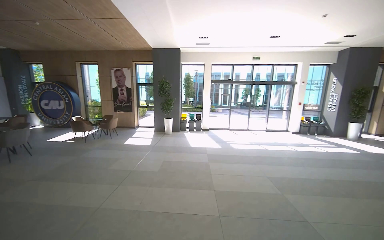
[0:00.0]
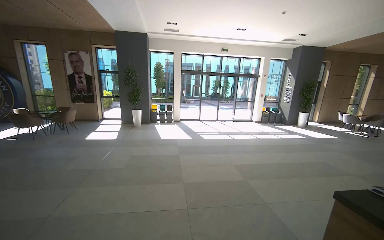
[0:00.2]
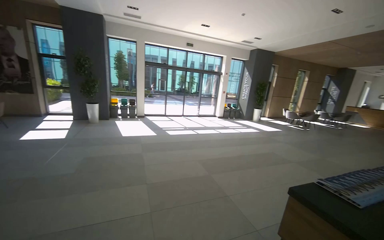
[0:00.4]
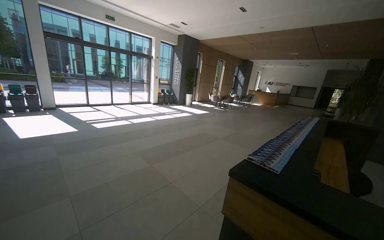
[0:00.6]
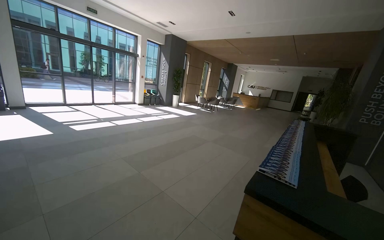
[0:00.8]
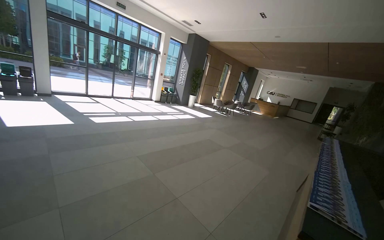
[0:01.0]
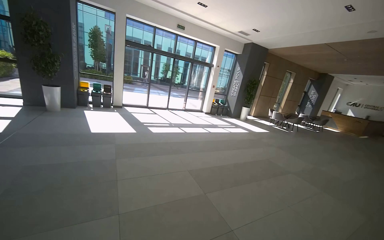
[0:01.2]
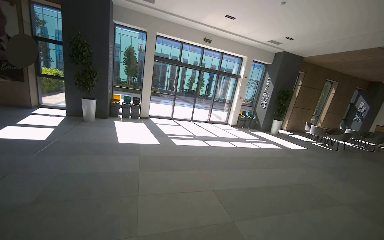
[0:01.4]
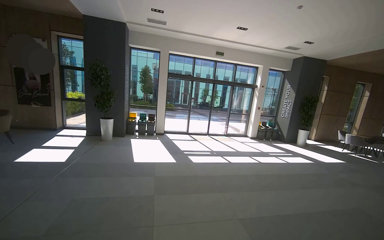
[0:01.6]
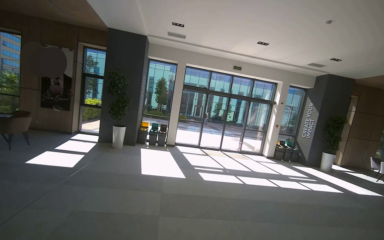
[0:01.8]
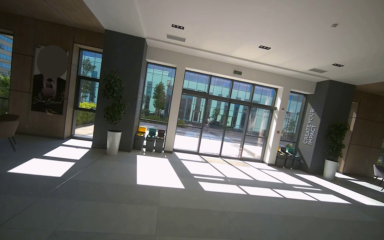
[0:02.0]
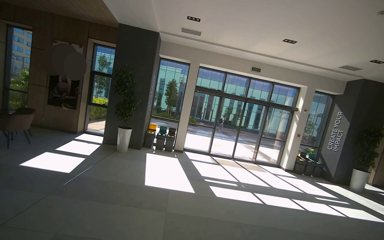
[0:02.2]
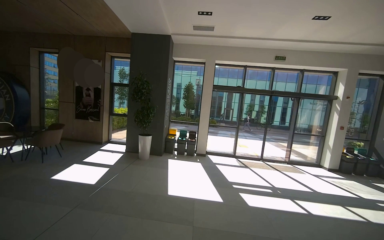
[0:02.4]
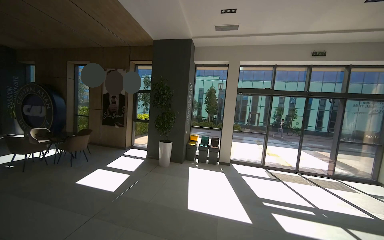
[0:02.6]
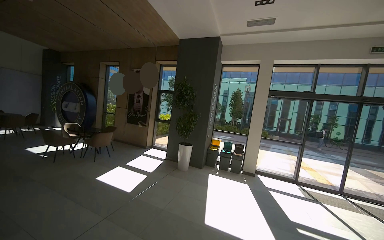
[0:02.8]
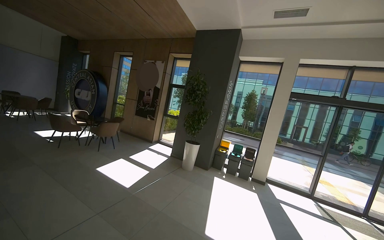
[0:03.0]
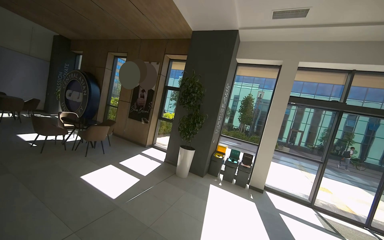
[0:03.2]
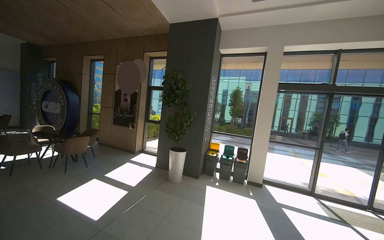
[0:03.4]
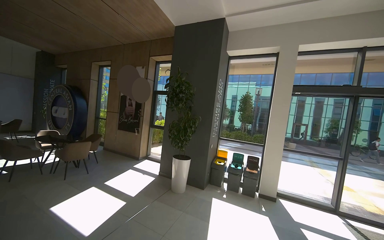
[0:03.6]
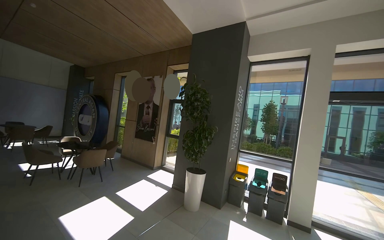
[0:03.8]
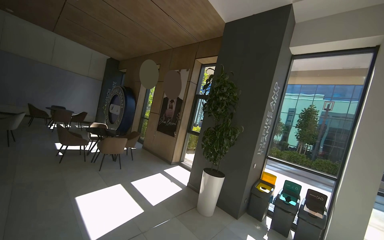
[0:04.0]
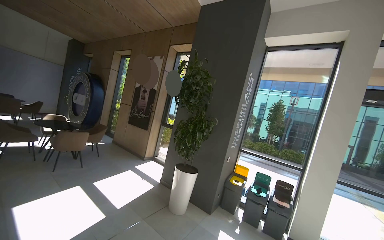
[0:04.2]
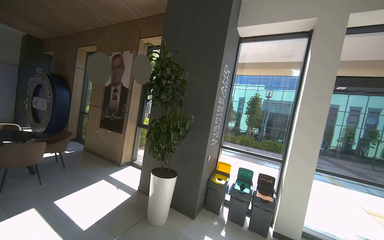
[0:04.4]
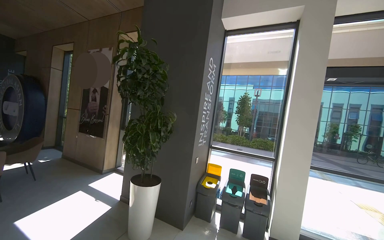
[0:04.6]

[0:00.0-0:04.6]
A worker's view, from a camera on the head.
Job: wiping surfaces.
The whole recording: Wiping auditorium walls and doors. The worker wipes the wooden wall panels and doors in the auditorium with a cloth.
0:01.6 to 0:03.0: The wearer moves approximately 1.5 m. The head rotates some 40 degrees to the left.

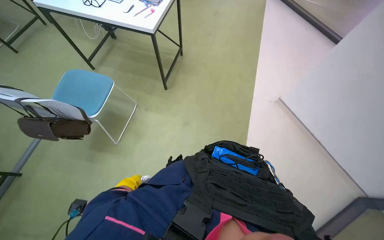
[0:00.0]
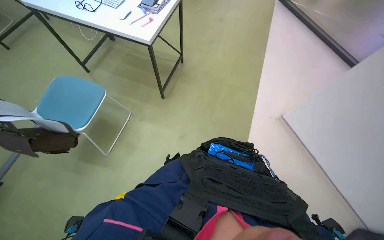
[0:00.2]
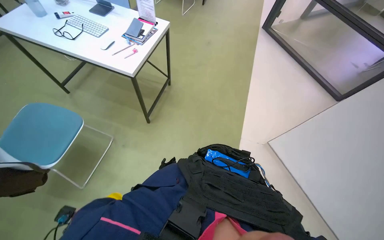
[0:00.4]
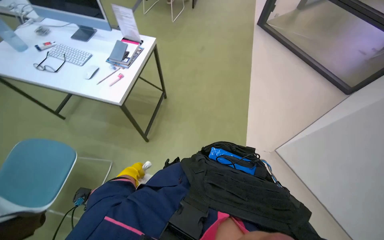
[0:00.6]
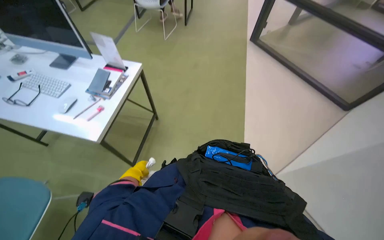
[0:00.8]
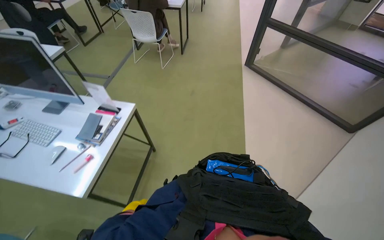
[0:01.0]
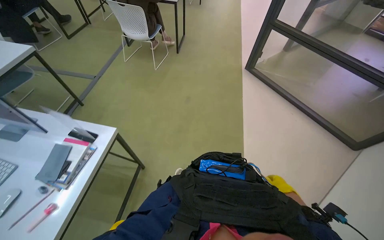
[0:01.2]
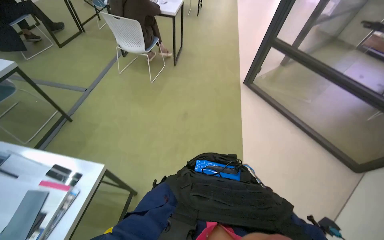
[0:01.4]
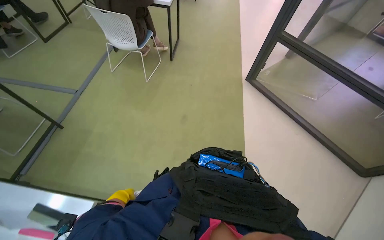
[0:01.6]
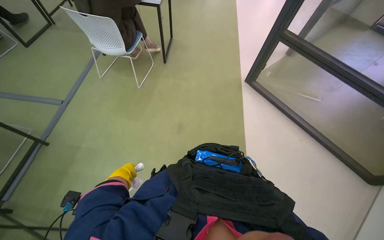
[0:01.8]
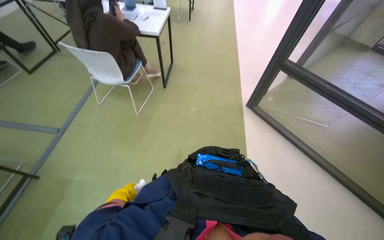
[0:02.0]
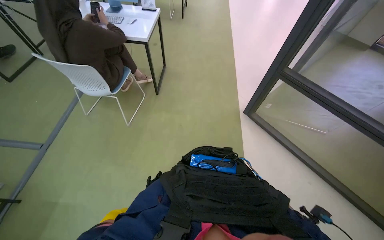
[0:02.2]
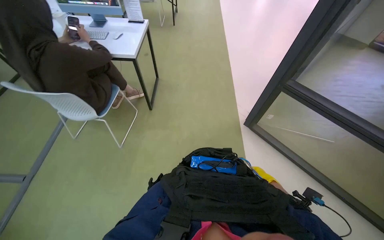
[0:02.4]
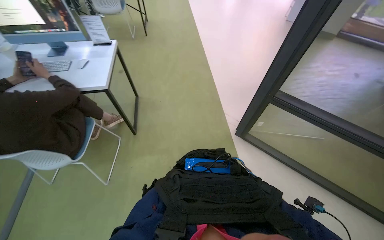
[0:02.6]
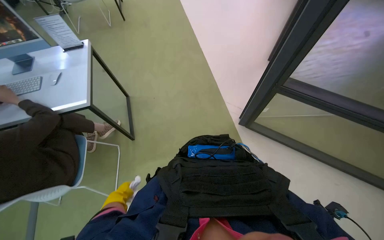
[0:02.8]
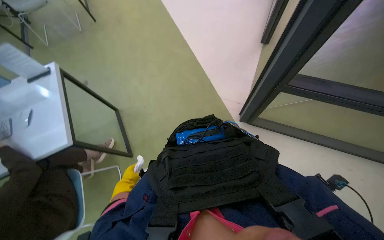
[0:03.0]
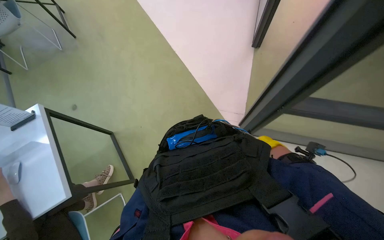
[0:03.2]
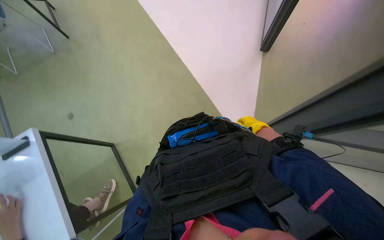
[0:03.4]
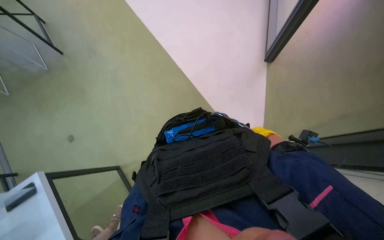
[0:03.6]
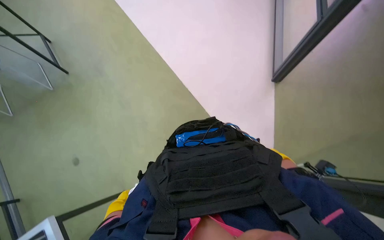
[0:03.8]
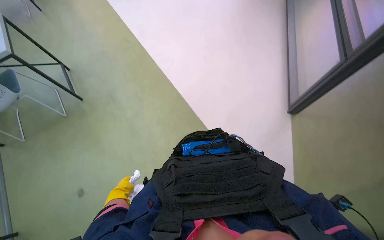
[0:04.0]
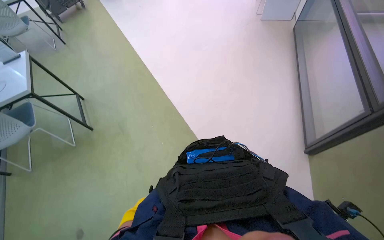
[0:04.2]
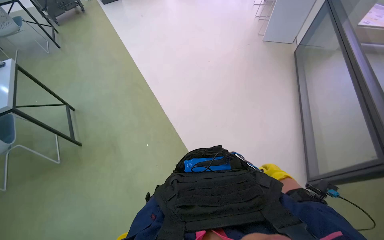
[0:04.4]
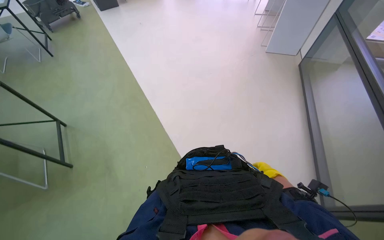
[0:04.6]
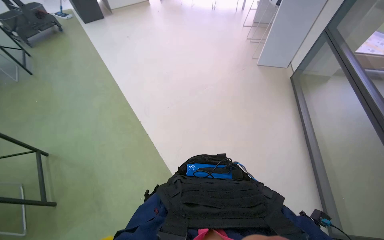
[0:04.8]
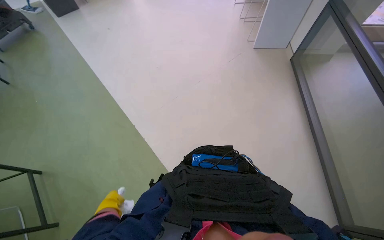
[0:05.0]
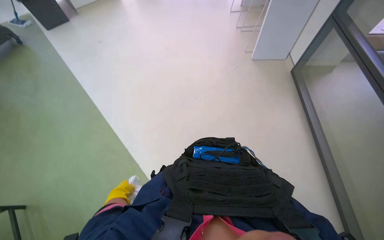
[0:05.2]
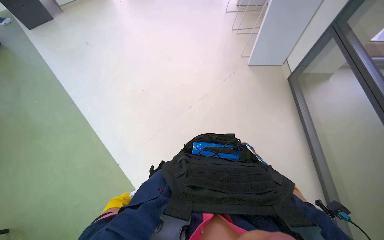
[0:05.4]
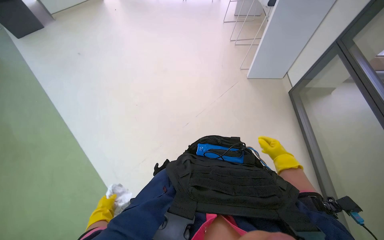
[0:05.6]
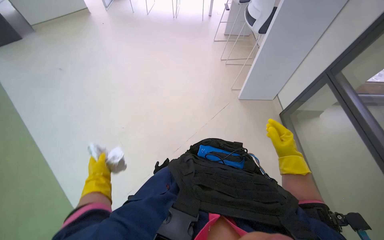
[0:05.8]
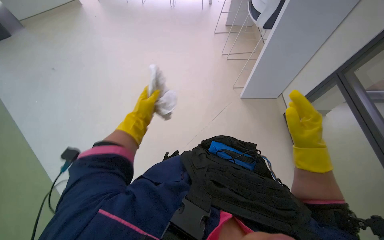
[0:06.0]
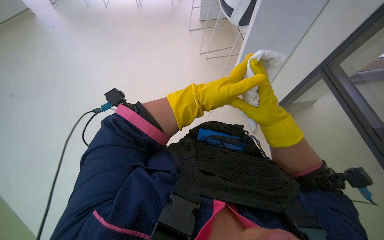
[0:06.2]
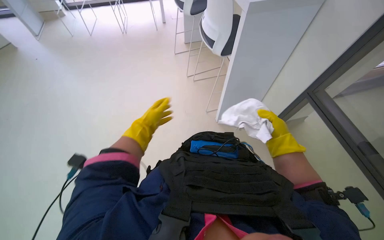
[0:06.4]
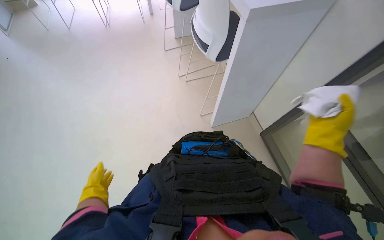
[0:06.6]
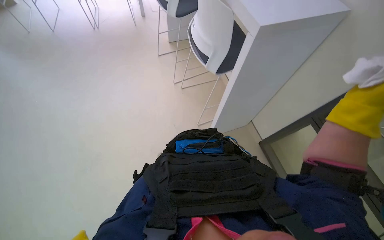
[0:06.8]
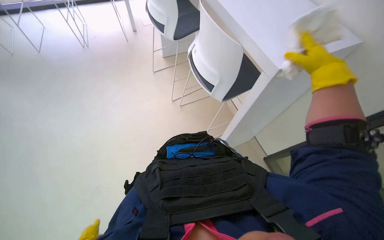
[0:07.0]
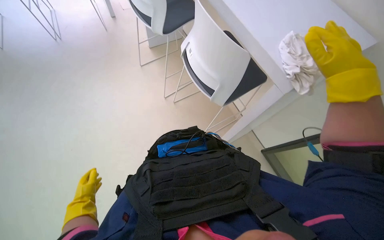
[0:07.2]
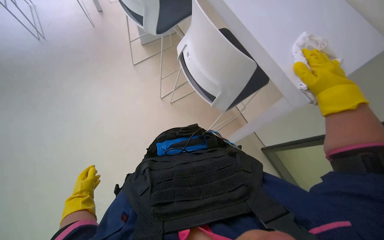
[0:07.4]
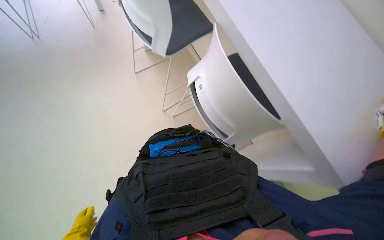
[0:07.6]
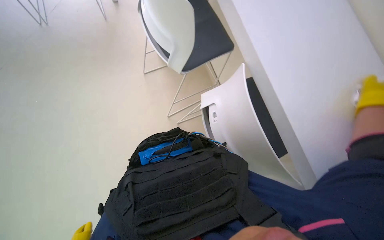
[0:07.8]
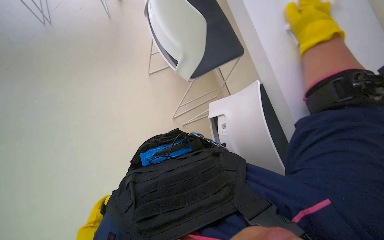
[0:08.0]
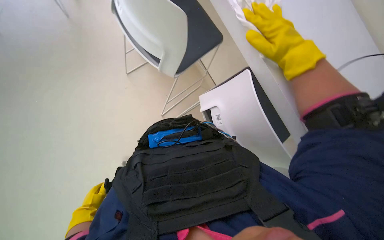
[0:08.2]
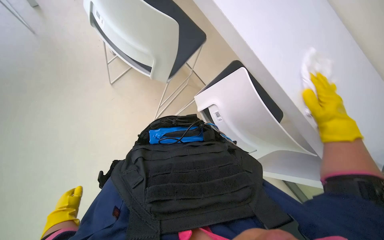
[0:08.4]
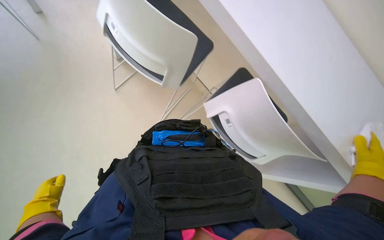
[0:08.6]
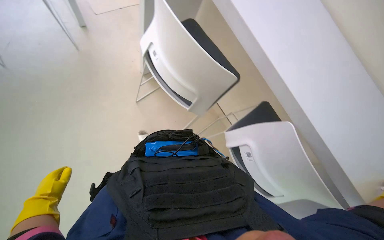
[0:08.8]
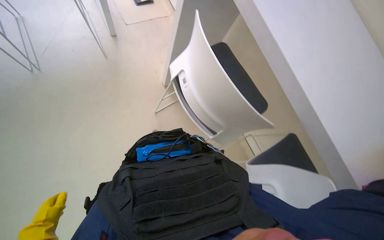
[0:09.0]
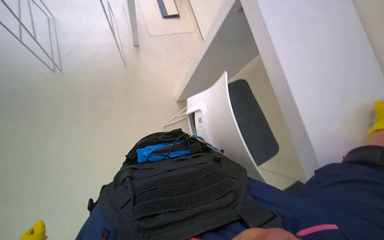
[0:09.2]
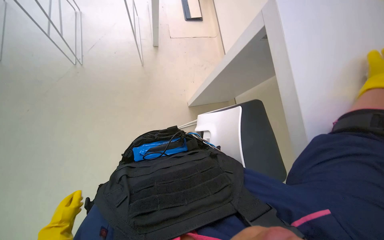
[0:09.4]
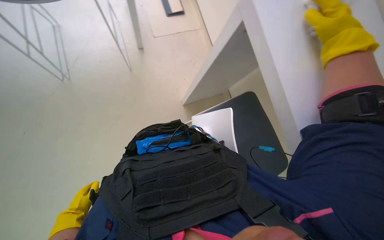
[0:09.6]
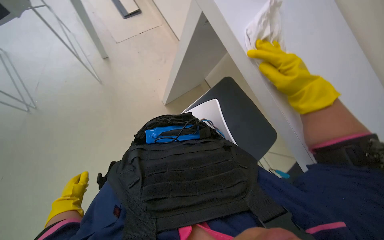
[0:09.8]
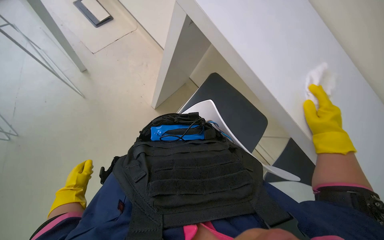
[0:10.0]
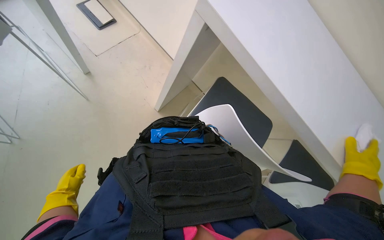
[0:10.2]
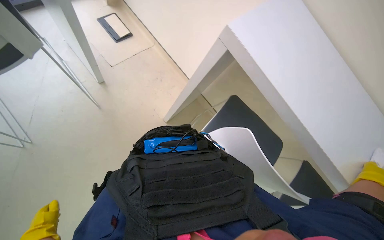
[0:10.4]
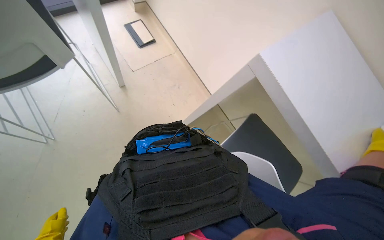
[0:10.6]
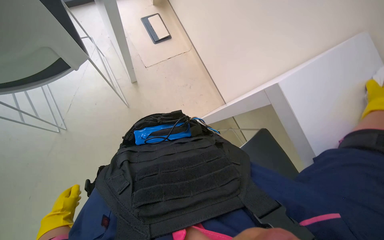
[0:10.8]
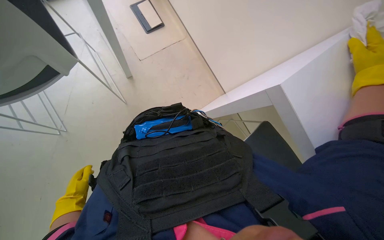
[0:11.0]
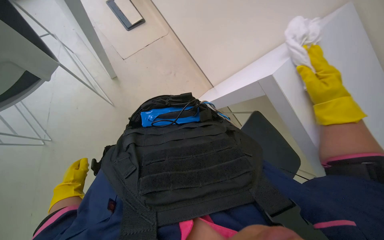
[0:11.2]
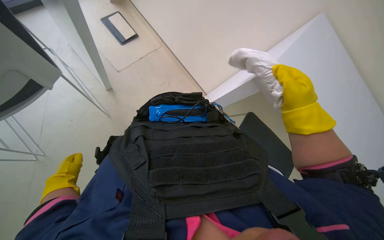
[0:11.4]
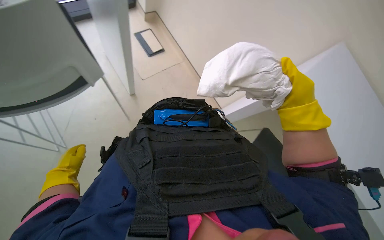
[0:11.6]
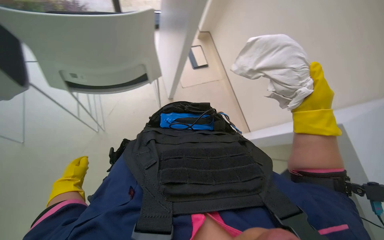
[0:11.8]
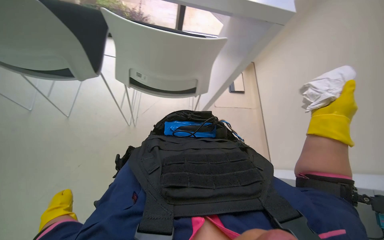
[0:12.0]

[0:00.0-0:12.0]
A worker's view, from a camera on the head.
Job: wiping surfaces.
The whole recording: Wiping office desk. The worker wipes an office desk with a white cloth.
0:00.0 to 0:01.6: The wearer moves about 1.5 m.
0:01.6 to 0:03.0: The head travels about 1.5 m. The scene turns roughly 35 degrees counterclockwise in the picture.
0:04.4 to 0:06.0: The wearer moves approximately 90 cm.
0:10.4 to 0:12.0: The camera sweeps to the left, by some 15 degrees. The left hand goes up and down the picture, approximately 20 cm each way, reversing 2 times.

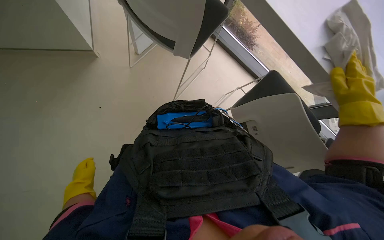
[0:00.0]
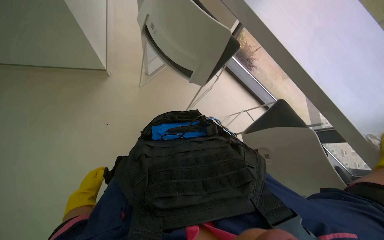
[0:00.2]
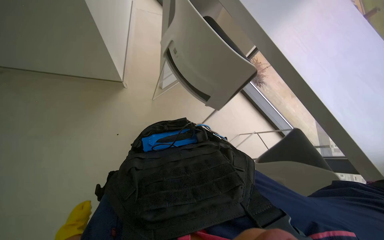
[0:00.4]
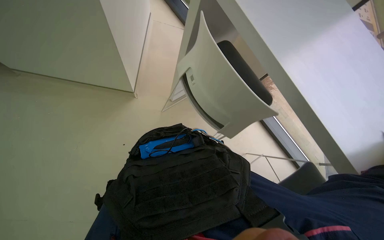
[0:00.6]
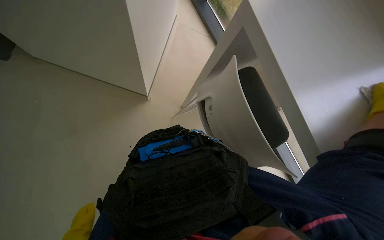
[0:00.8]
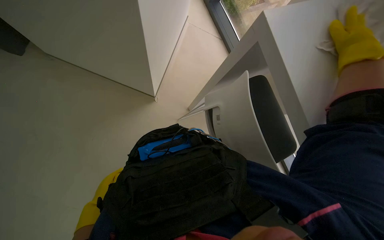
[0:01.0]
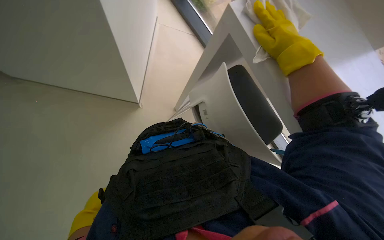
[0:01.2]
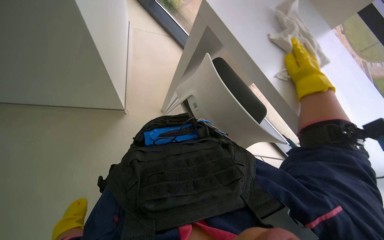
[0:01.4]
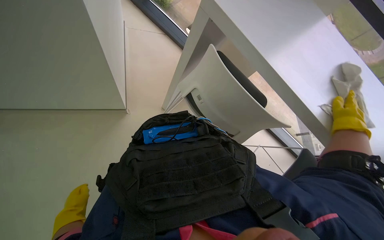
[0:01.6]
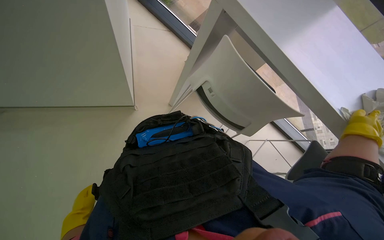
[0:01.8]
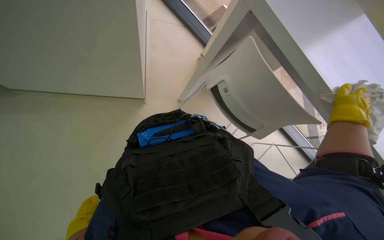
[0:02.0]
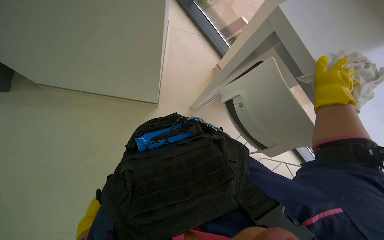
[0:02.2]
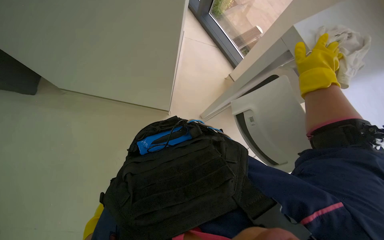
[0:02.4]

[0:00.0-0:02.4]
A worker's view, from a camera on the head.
Job: wiping surfaces.
The whole recording: Wiping office desk. The worker wipes an office desk with a white cloth.
0:01.2 to 0:02.4: The right hand travels down the picture and back again, some 25 cm each way.
